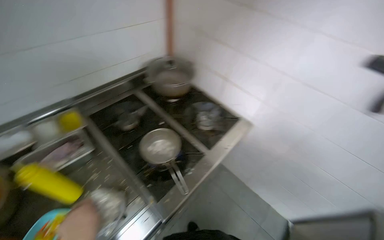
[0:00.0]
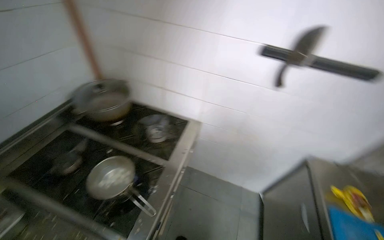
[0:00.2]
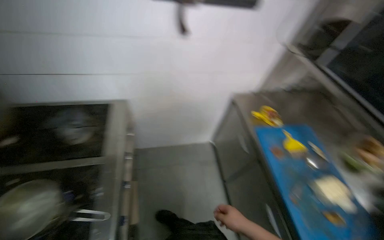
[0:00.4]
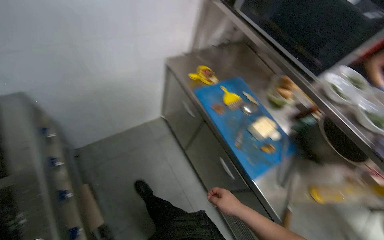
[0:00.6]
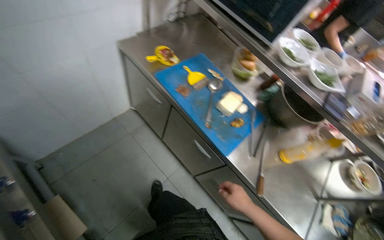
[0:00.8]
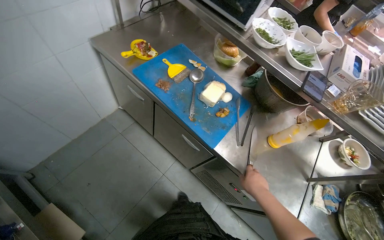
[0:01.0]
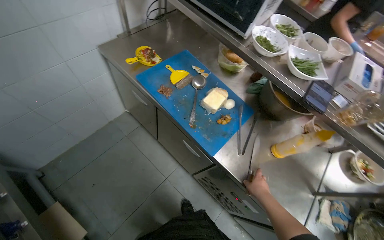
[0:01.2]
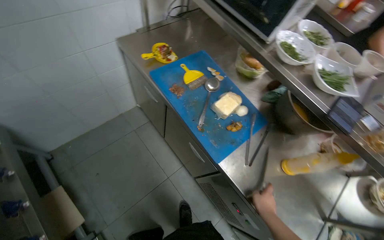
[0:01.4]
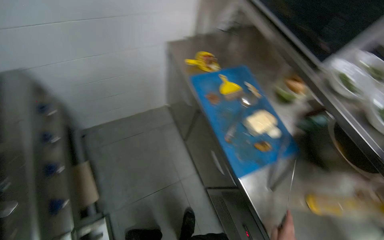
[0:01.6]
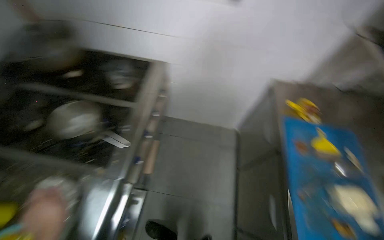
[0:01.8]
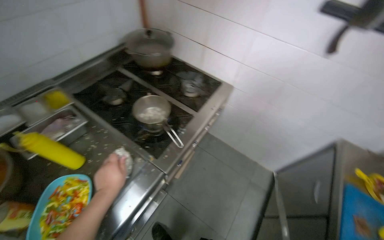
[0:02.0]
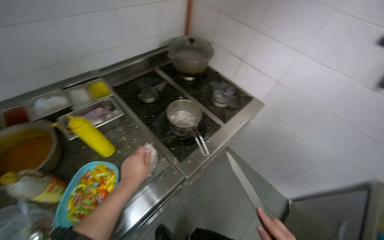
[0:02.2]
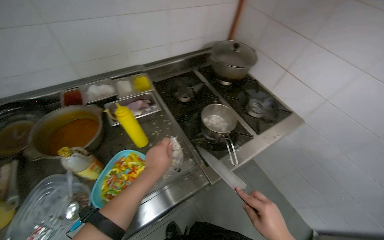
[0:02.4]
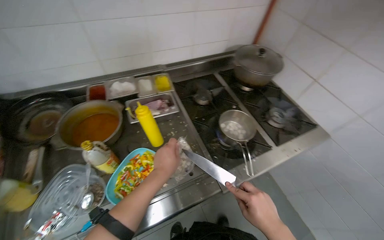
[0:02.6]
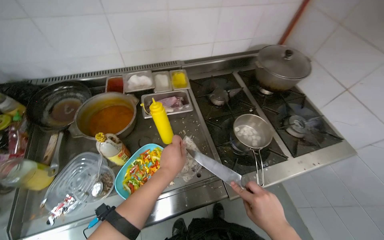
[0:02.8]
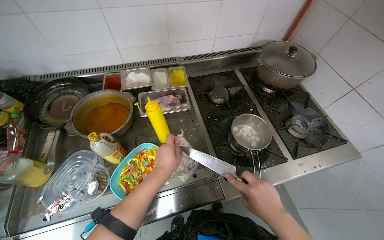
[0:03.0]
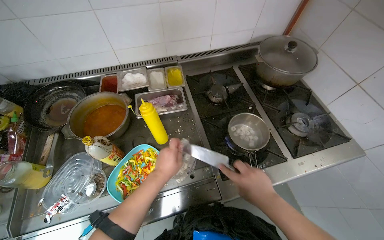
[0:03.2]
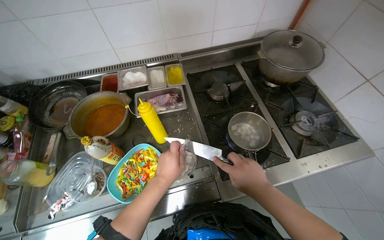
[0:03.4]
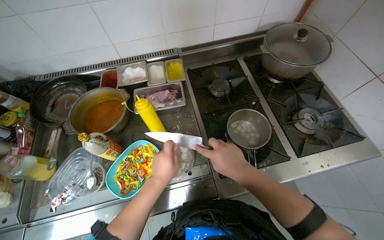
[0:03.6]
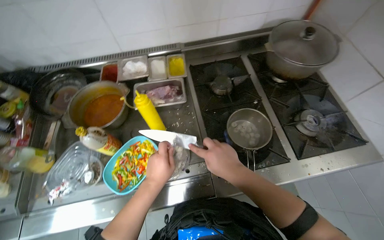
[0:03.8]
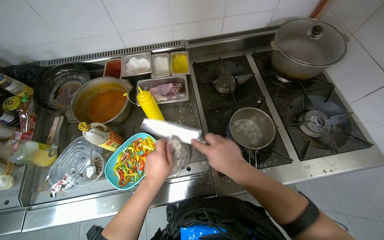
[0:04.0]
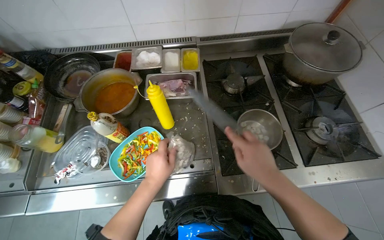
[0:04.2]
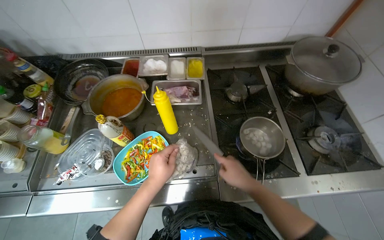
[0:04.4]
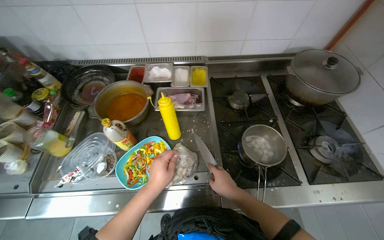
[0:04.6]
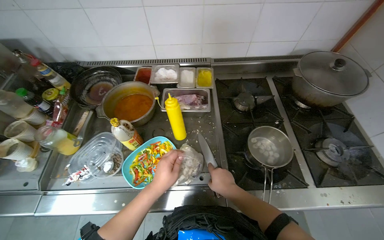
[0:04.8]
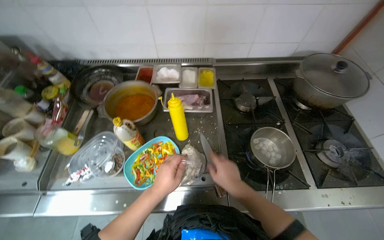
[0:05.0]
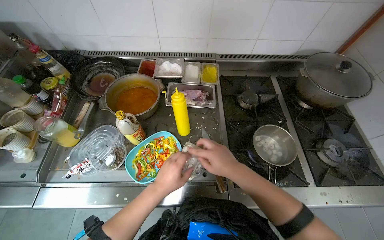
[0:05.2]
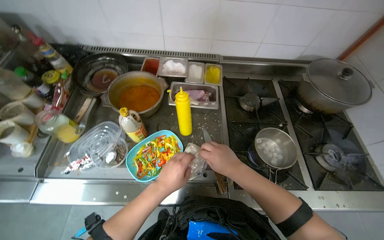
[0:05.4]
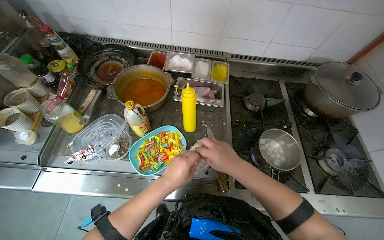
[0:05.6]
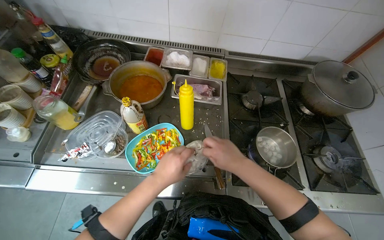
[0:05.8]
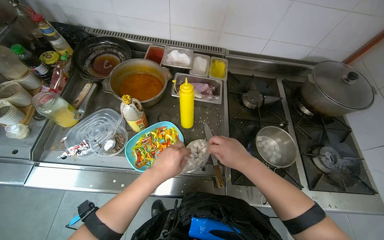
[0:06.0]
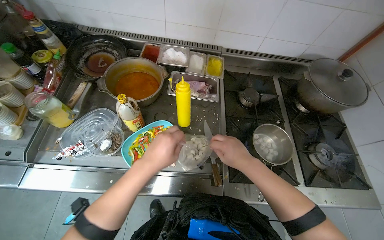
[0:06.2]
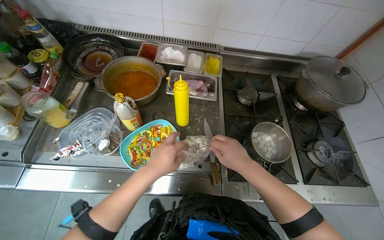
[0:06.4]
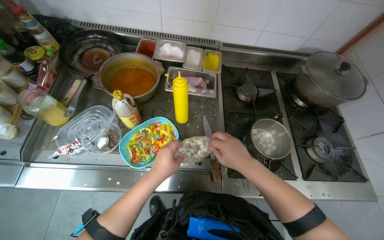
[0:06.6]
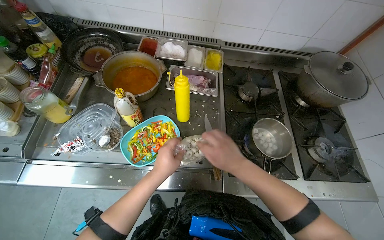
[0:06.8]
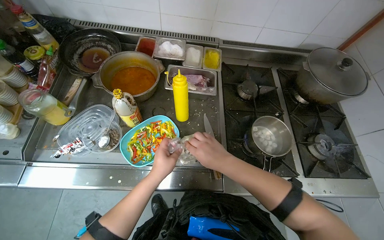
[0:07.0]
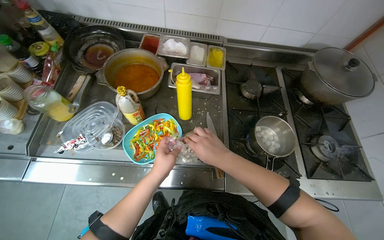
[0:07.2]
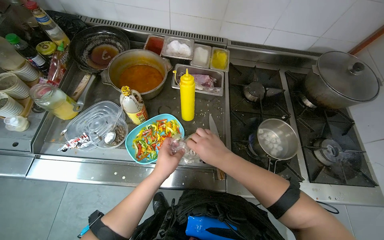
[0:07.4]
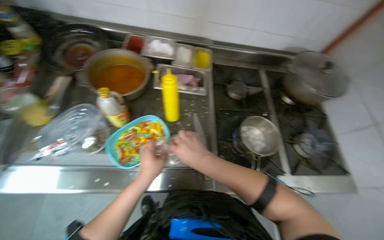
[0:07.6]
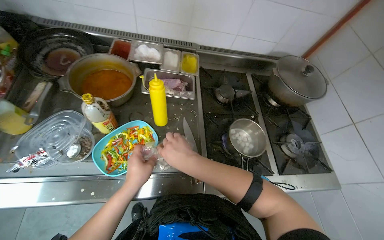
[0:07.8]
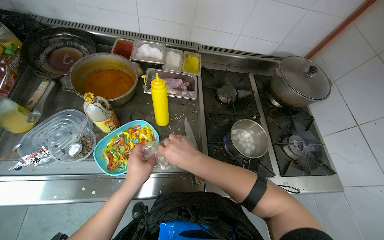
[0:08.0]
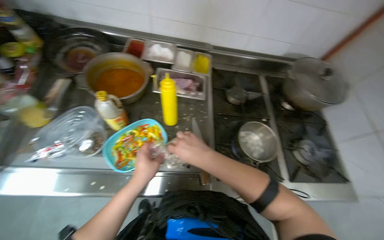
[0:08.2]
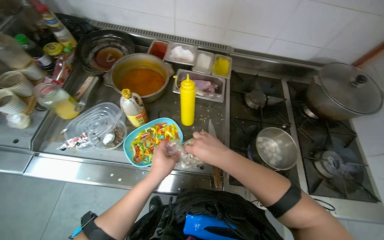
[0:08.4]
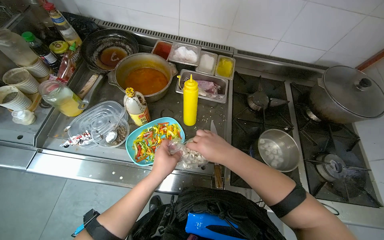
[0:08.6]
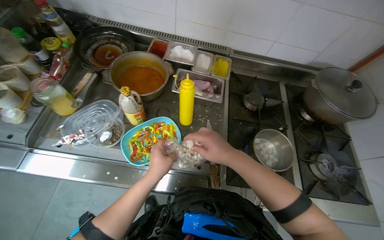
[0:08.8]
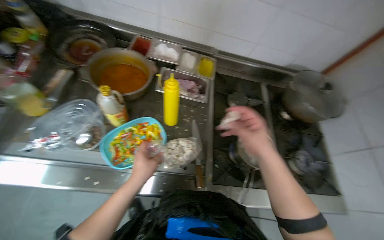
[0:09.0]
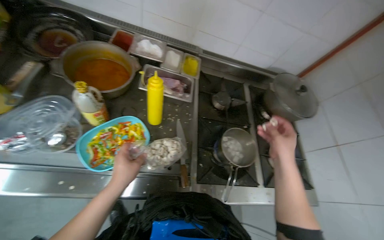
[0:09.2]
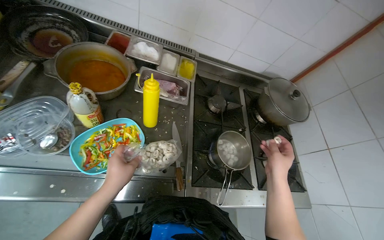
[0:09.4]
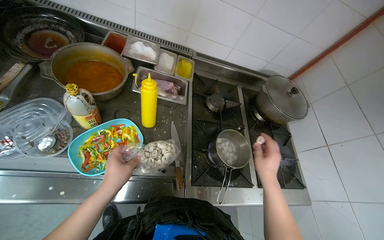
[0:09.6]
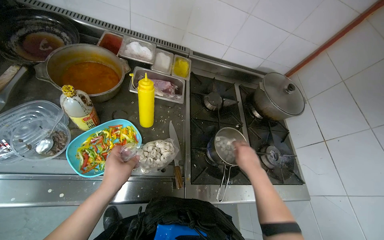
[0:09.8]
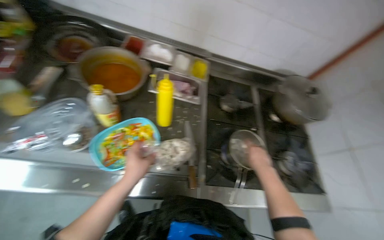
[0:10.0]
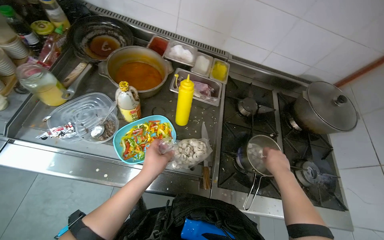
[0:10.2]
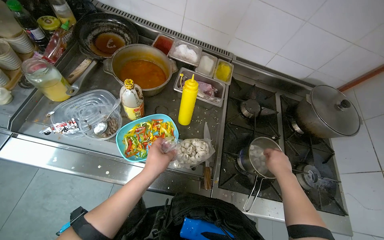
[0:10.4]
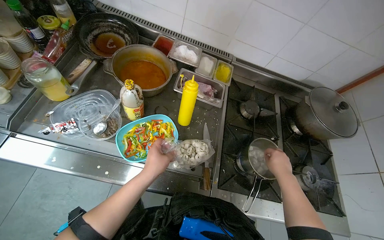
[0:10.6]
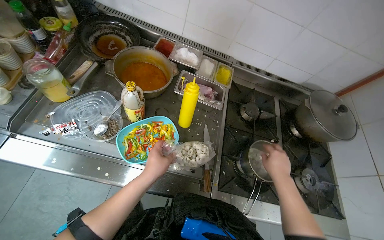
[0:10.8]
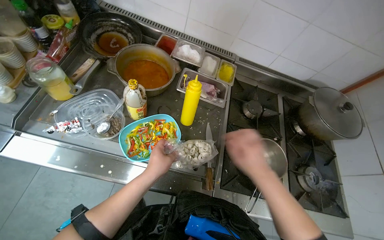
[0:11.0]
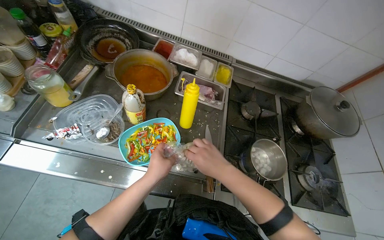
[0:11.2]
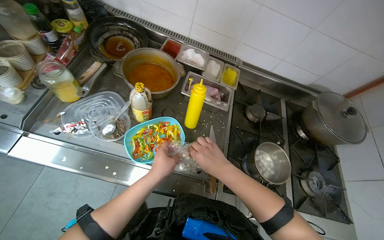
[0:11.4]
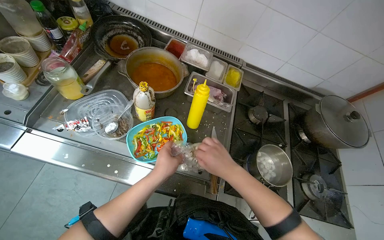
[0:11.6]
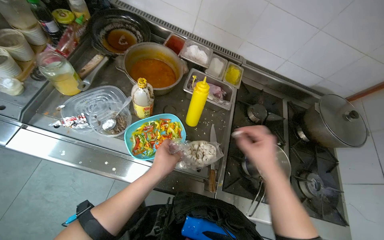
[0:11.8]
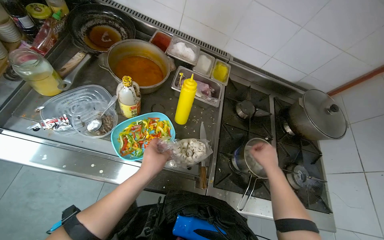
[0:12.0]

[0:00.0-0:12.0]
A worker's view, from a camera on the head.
Job: cooking food.
The whole recording: Adding dumplings to pot. The worker opens a bag of dumplings and places them into a pot on the stove.
0:00.0 to 0:01.6: The head travels roughly 40 cm. The head turns to the right by about 65 degrees. The wearer looks about 20 degrees further downward.
0:01.6 to 0:03.0: The head travels approximately 50 cm. The head rotates roughly 100 degrees to the left. The view tilts some 15 degrees upward.
0:03.0 to 0:04.4: The right hand shifts roughly 10 cm up the picture.
0:06.0 to 0:07.6: The hands make small movements and keep their place.
0:07.6 to 0:09.0: The right hand travels to the right by some 15 cm.
0:09.0 to 0:10.4: The right hand travels farther from the camera by some 10 cm.
0:10.4 to 0:12.0: The right hand reaches approximately 20 cm to the left, then returns.

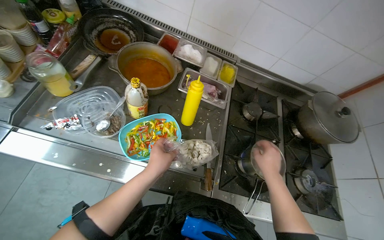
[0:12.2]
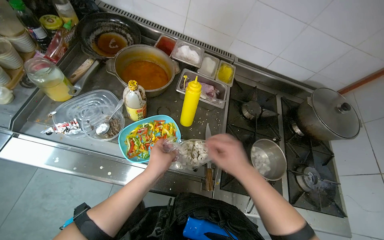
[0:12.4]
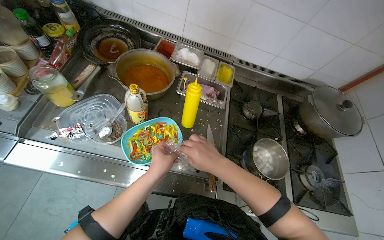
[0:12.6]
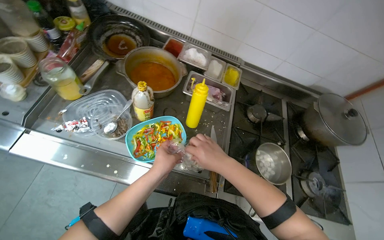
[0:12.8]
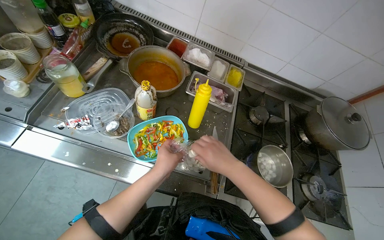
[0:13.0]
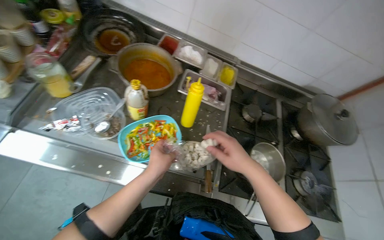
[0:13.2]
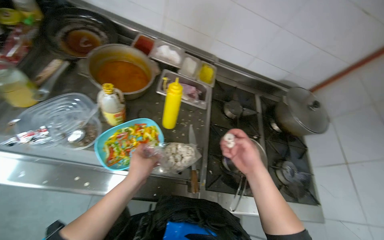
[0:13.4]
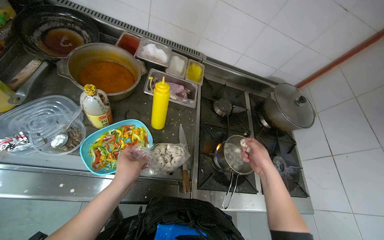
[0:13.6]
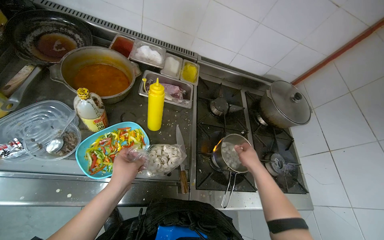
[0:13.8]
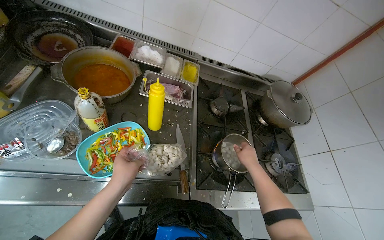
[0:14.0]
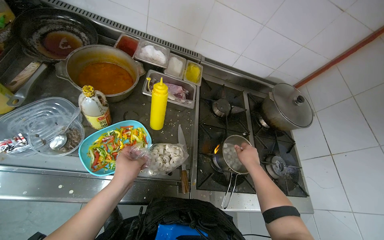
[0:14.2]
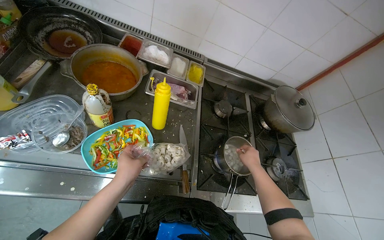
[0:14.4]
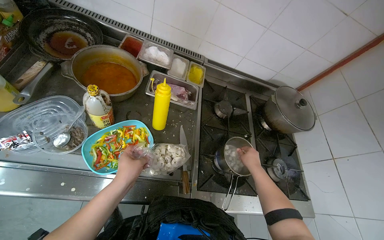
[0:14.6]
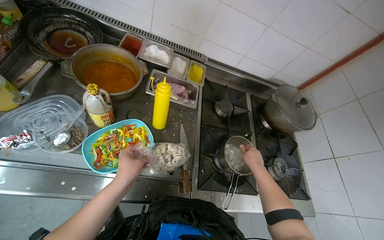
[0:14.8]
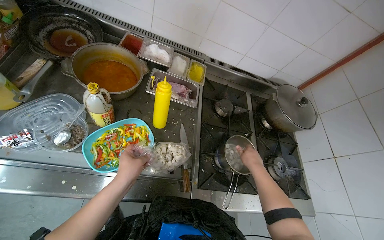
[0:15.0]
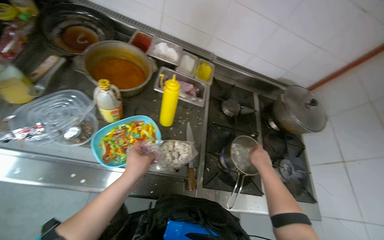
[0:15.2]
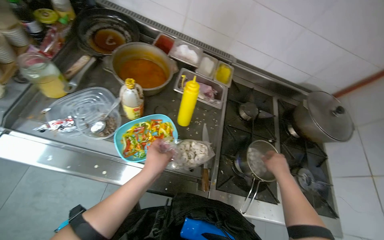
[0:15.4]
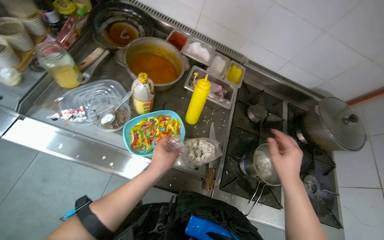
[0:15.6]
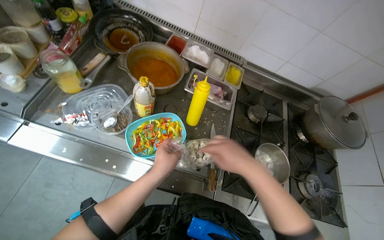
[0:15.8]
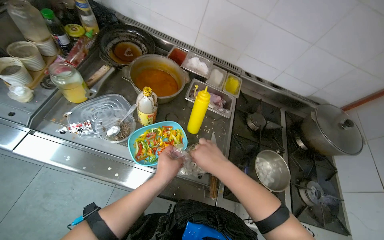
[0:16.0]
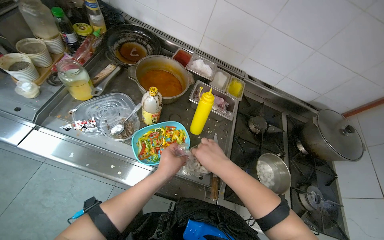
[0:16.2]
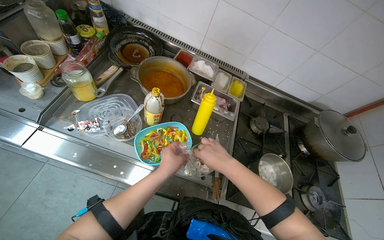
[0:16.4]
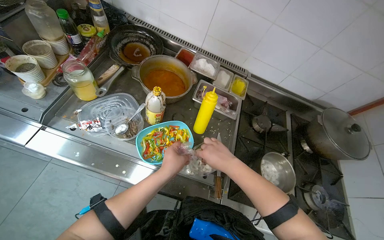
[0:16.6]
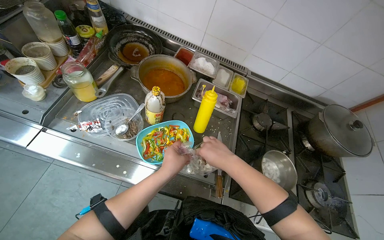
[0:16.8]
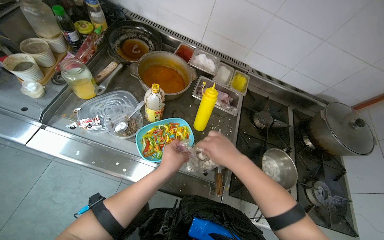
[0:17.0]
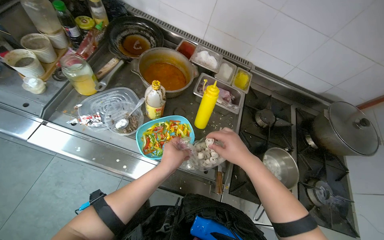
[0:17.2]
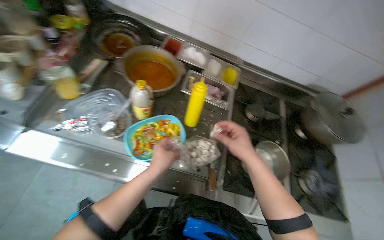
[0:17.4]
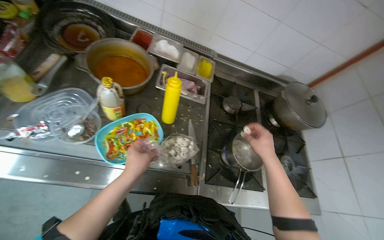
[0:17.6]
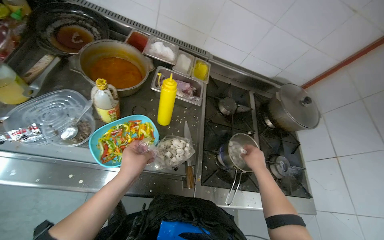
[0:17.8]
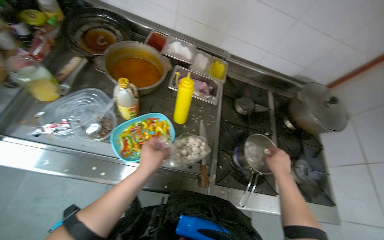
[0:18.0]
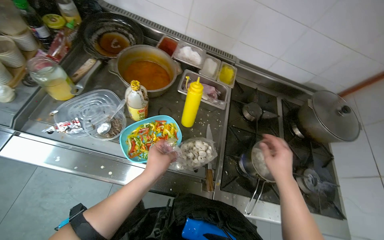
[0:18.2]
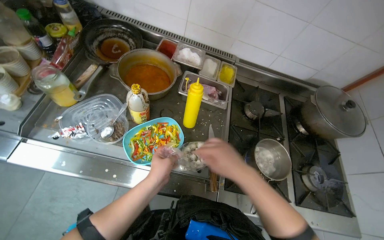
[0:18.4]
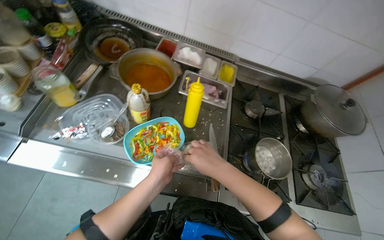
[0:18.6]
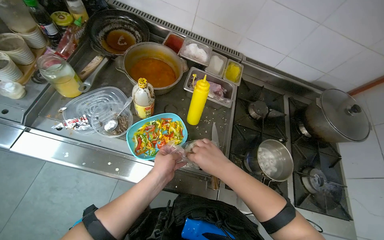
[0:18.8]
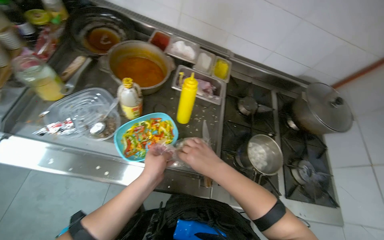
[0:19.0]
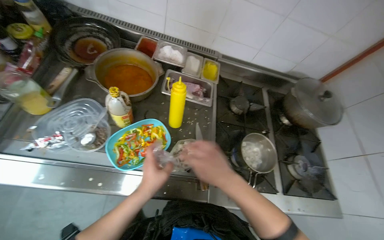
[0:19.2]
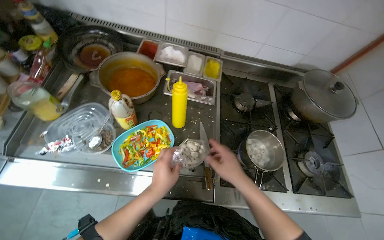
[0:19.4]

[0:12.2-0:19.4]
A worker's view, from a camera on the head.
Job: cooking food.
The whole recording: Adding dumplings to pot. The worker opens a bag of dumplings and places them into a pot on the stove.
0:12.2 to 0:13.6: The right hand moves approximately 15 cm to the left and comes back.
0:13.6 to 0:15.0: The hands stay close to where they were, moving slightly.
0:15.0 to 0:16.6: The right hand goes approximately 25 cm to the left.
0:16.6 to 0:18.0: The right hand heads to the right and down the picture, covering about 25 cm.
0:18.0 to 0:19.4: The right hand travels to the left by roughly 15 cm.
